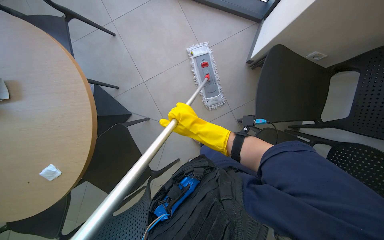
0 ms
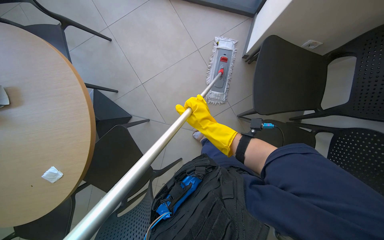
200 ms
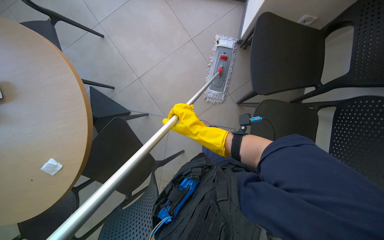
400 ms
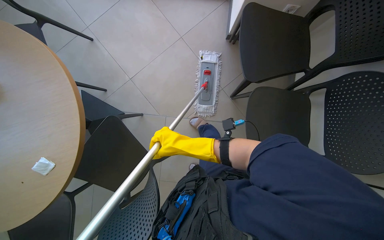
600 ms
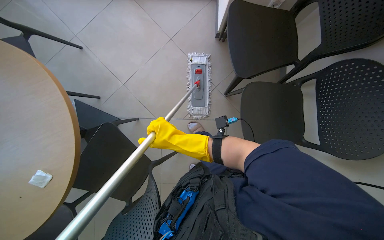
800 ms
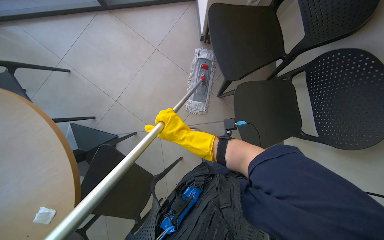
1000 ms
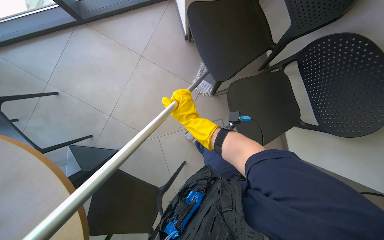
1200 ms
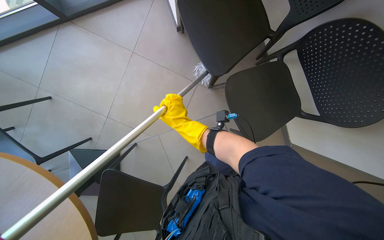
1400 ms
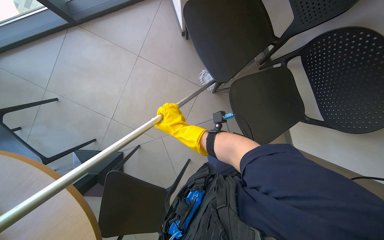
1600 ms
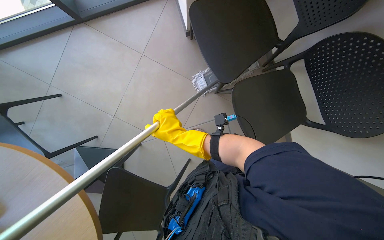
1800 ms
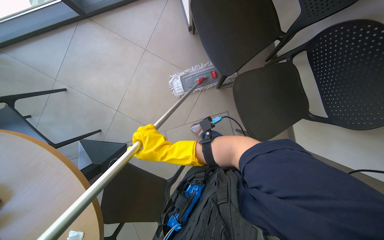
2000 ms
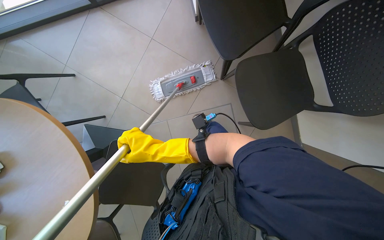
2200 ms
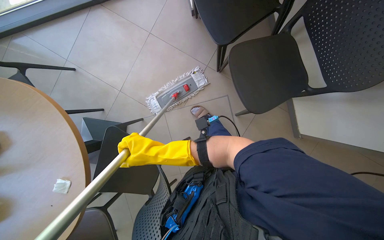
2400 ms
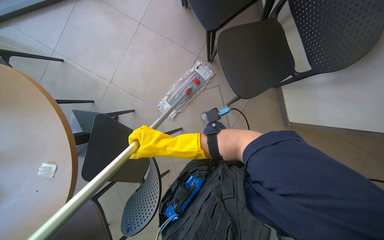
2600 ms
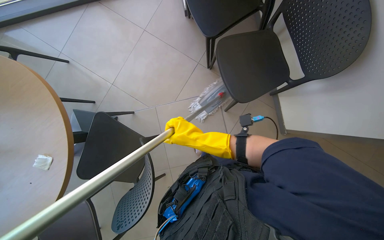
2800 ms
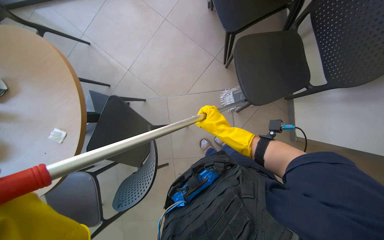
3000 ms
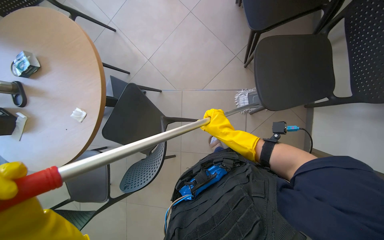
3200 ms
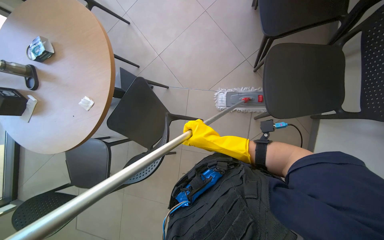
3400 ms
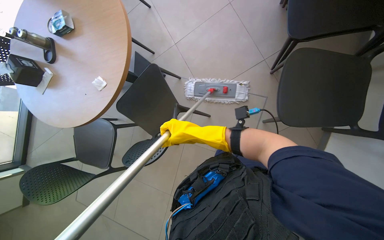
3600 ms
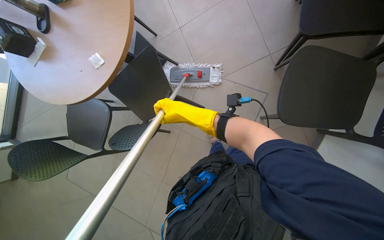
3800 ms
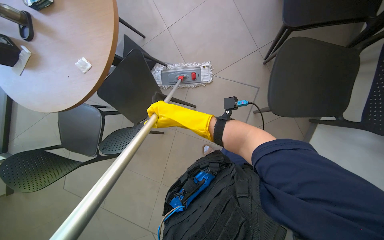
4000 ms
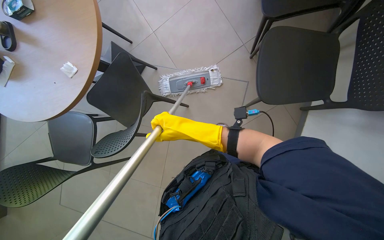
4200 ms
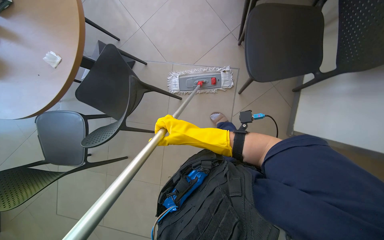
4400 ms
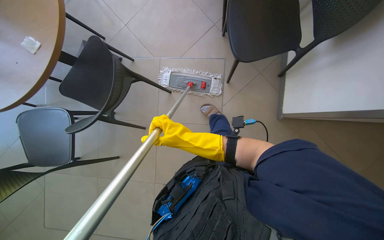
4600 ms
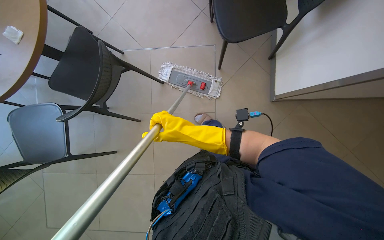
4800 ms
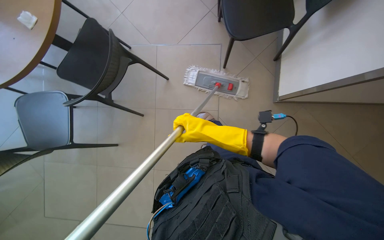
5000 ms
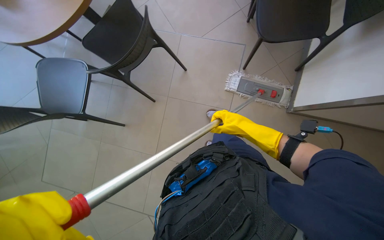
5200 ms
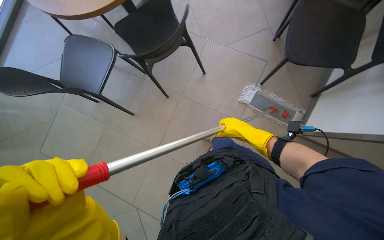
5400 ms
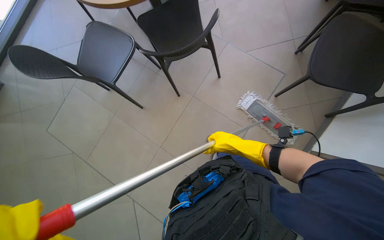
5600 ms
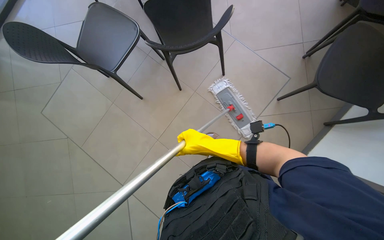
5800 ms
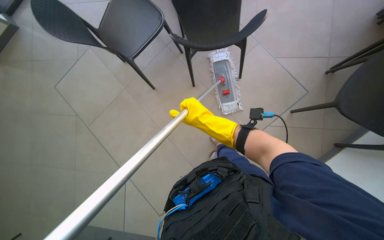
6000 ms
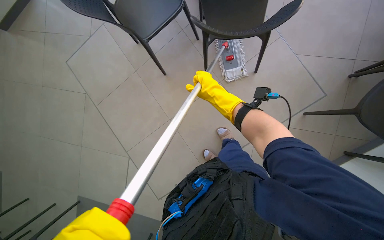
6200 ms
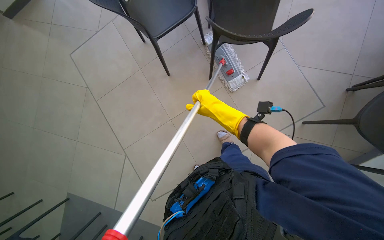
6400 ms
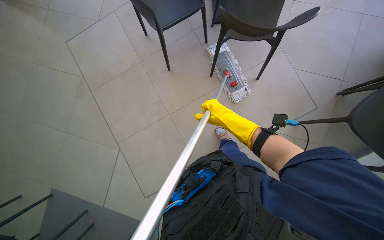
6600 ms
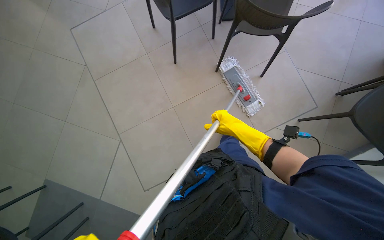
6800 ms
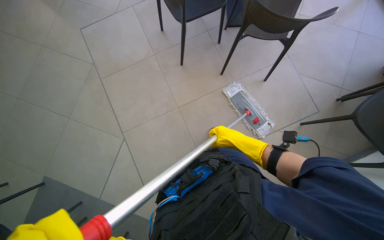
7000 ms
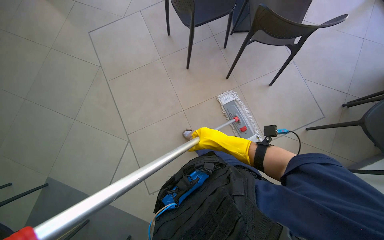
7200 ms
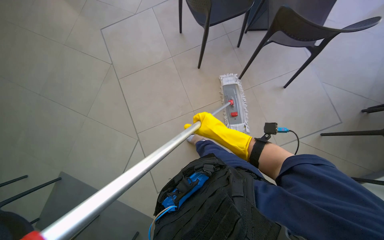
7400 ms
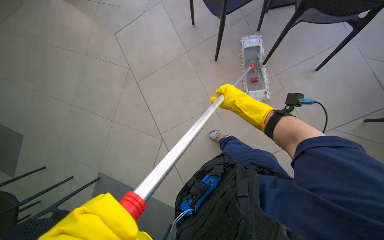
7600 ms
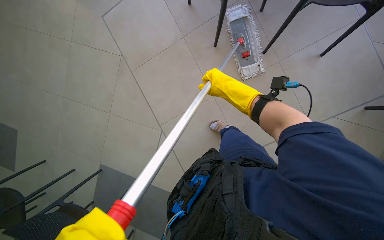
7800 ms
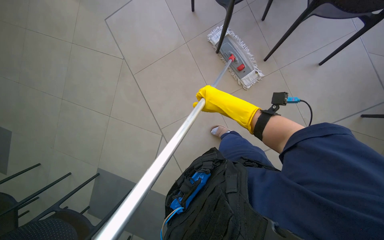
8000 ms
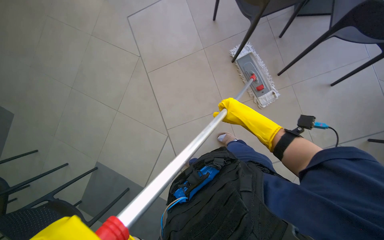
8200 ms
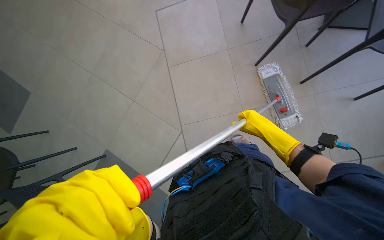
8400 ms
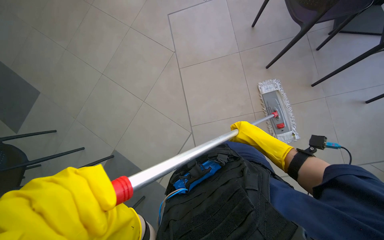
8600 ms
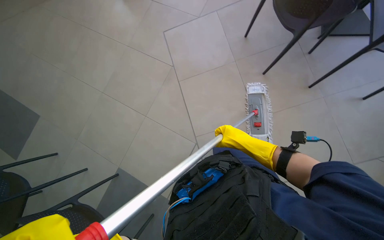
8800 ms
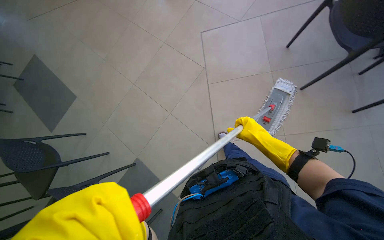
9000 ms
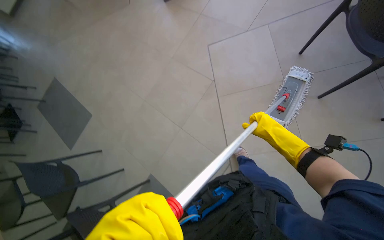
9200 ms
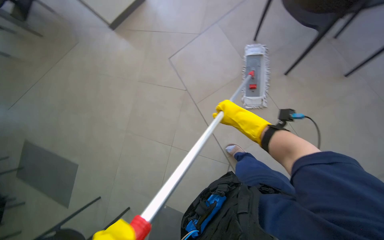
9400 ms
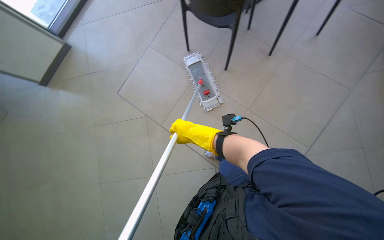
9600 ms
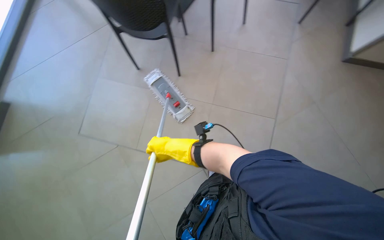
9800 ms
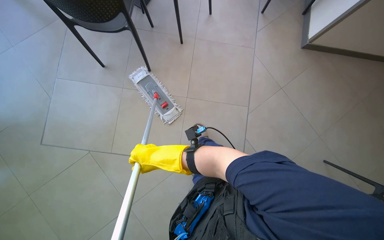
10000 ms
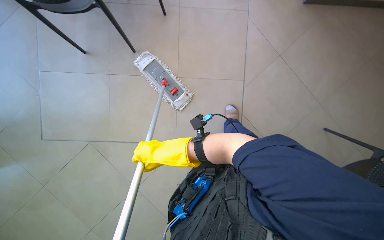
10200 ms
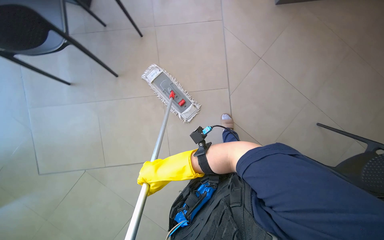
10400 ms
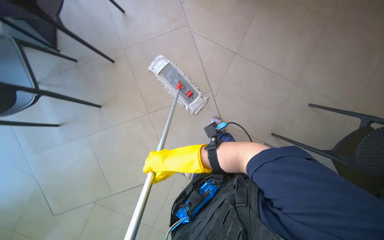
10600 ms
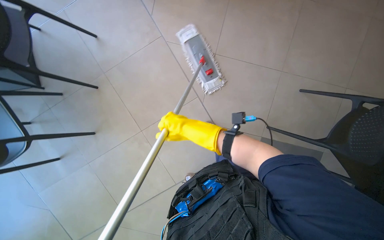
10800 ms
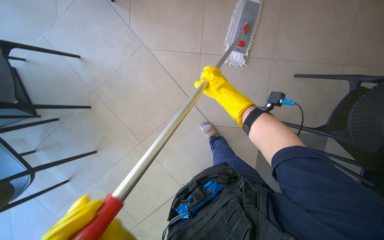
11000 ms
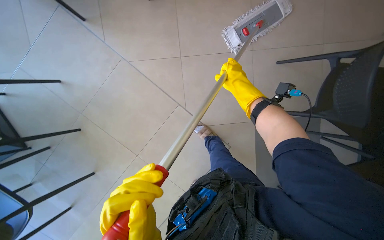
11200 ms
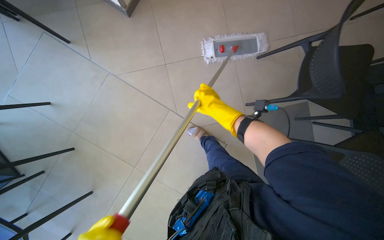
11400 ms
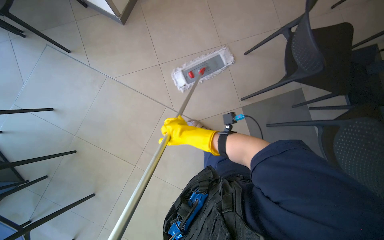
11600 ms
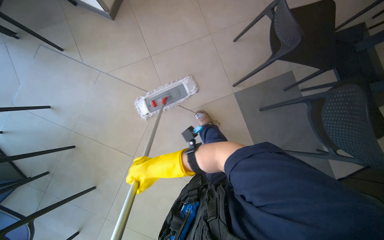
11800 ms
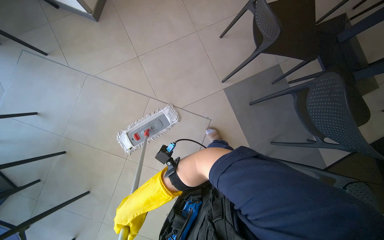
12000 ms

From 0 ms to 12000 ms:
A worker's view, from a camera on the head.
Job: mopping floor.
The whole recording: Mopping cafeteria floor. The worker mops the cafeteria floor, occasionally moving chairs and wringing out the mop head.
From 0 ms to 1600 ms: The scene rotates counterclockwise by approximately 35 degrees. The right hand shifts approximately 10 cm farther from the camera.
From 1600 ms to 3000 ms: The right hand is displaced to the right by approximately 15 cm.
From 4400 ms to 6000 ms: The scene rotates clockwise by some 40 degrees.
From 6000 ms to 7600 ms: The wearer looks some 25 degrees further to the left. The right hand moves up and down the picture over approximately 15 cm, changing direction 2 times.
From 9000 ms to 10400 ms: The wearer looks roughly 85 degrees further to the right.
From 10400 ms to 12000 ms: The camera travels some 40 cm. The scene turns some 50 degrees counterclockwise in the picture.

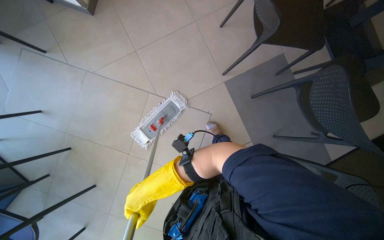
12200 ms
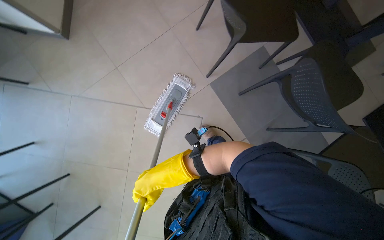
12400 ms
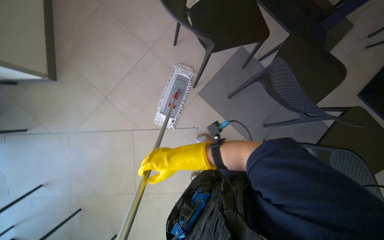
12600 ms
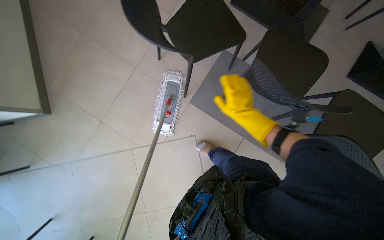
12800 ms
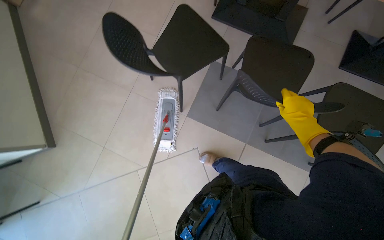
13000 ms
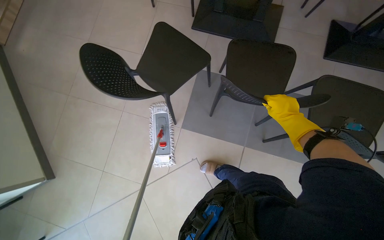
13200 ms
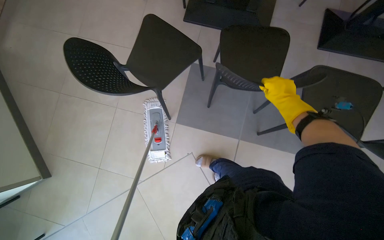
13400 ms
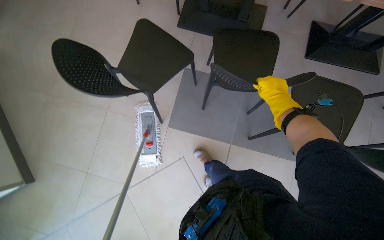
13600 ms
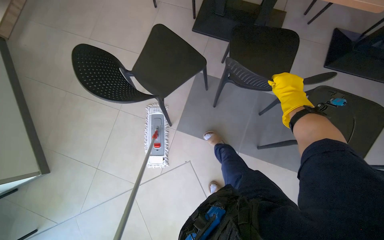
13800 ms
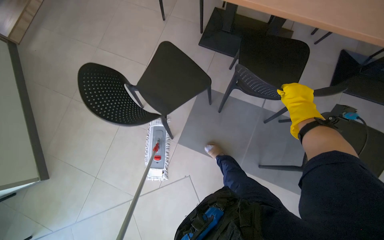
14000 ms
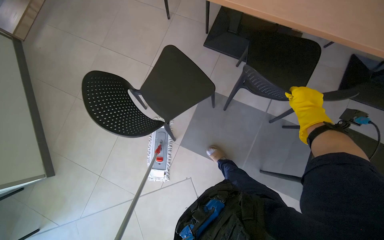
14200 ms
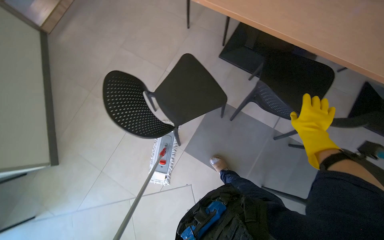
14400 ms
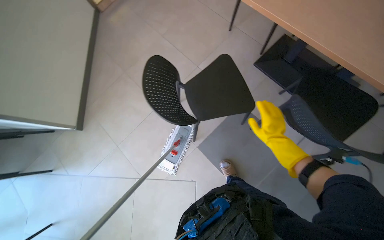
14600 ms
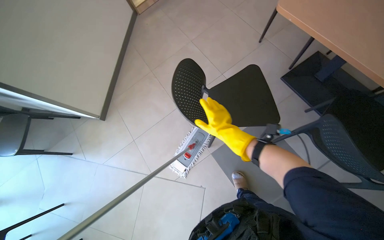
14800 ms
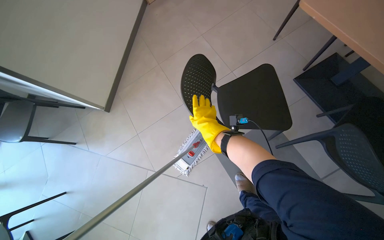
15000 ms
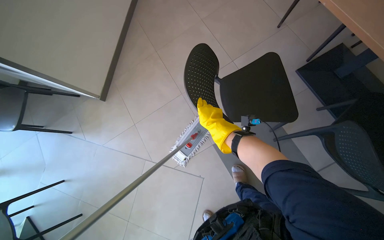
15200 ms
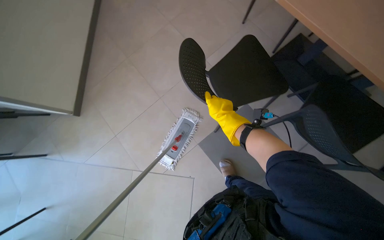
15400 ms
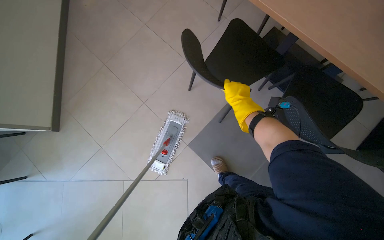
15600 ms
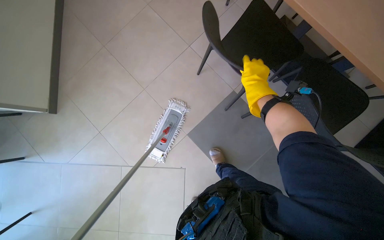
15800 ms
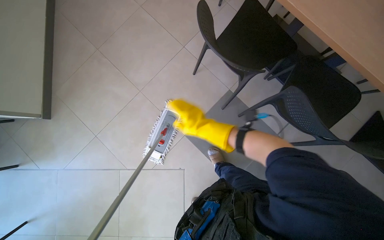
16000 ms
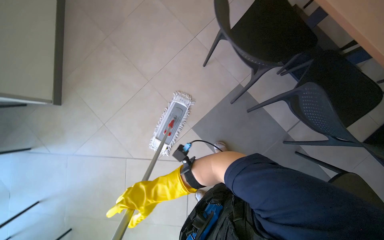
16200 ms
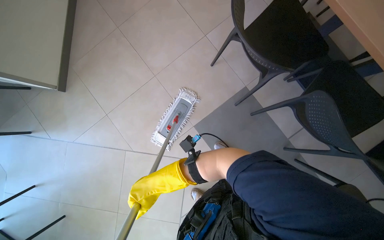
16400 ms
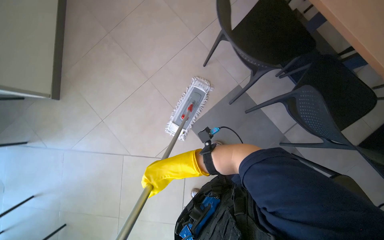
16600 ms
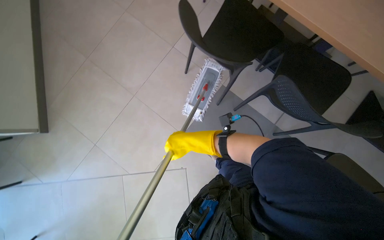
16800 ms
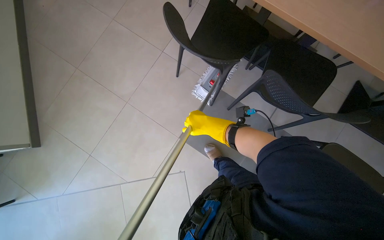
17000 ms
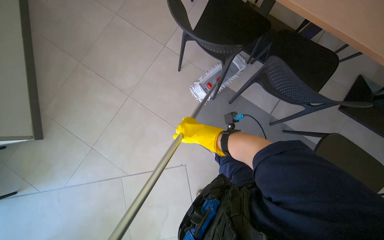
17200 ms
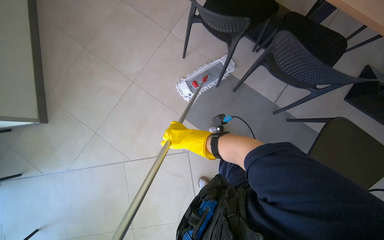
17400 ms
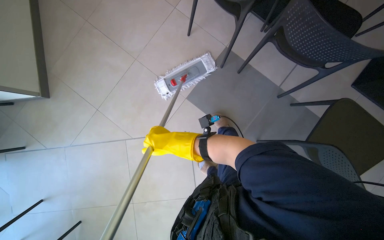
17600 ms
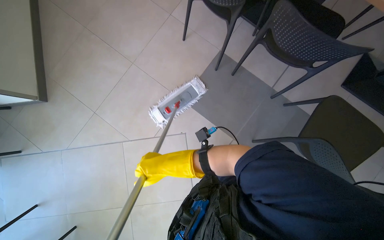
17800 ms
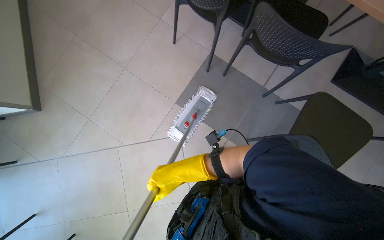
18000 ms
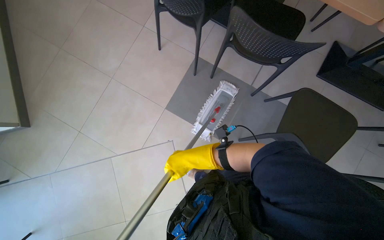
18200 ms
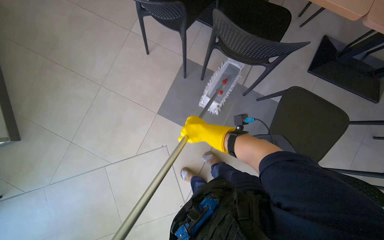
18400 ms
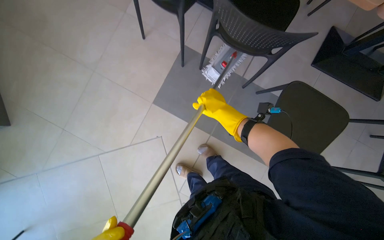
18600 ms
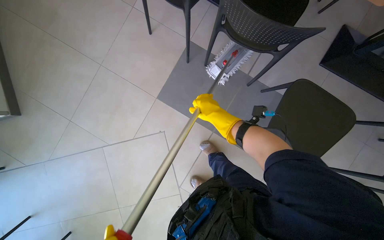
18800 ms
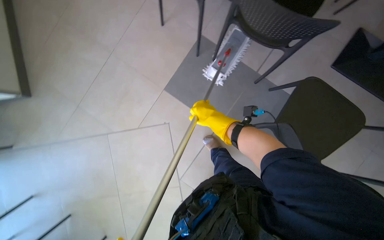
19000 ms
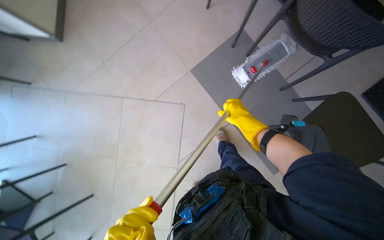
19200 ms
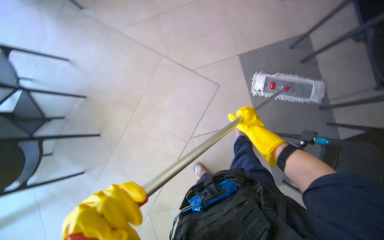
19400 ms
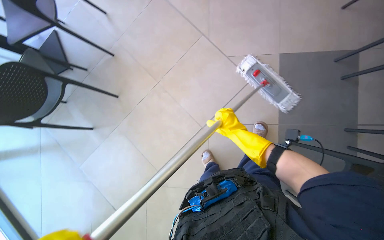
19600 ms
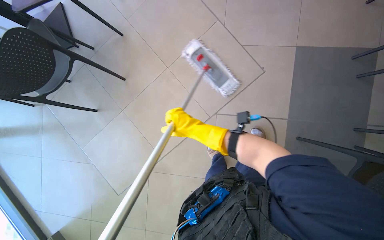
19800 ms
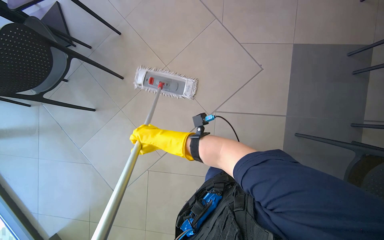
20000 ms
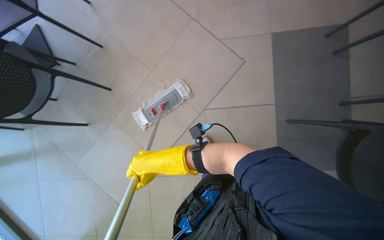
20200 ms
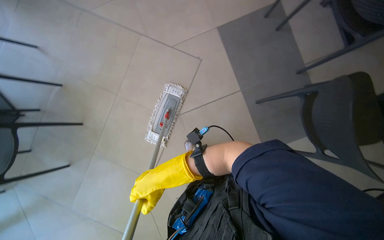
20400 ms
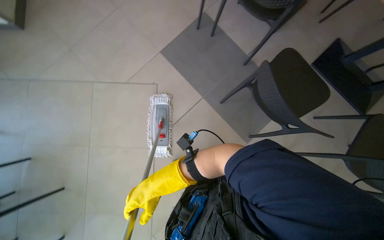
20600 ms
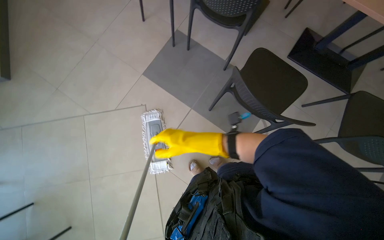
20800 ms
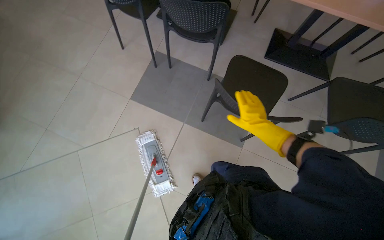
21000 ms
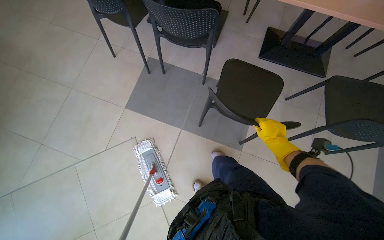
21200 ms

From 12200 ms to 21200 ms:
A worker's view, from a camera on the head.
Job: mopping floor.
The whole recording: Mopping cafeteria floor. The worker mops the cafeteria floor, occasionally moving chairs and wringing out the mop head.
From 12200 ms to 13800 ms: The camera is carried roughly 50 cm. The scene rotates counterclockwise by about 45 degrees.
From 13800 ms to 15200 ms: The wearer's head swings some 40 degrees to the left. The right hand heads to the left, covering some 50 cm.
From 18200 ms to 19800 ms: The right hand goes to the right and returns, some 25 cm each way.
